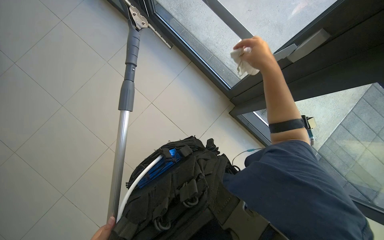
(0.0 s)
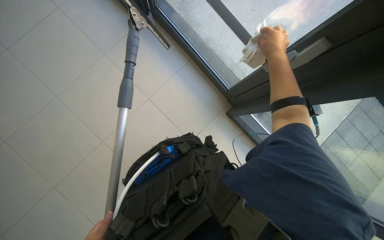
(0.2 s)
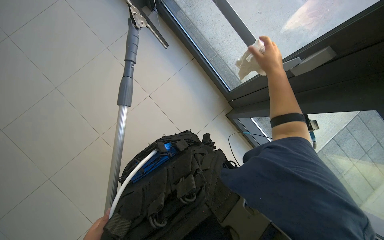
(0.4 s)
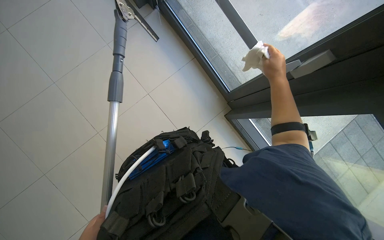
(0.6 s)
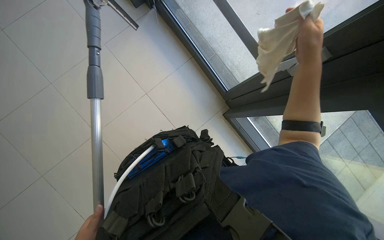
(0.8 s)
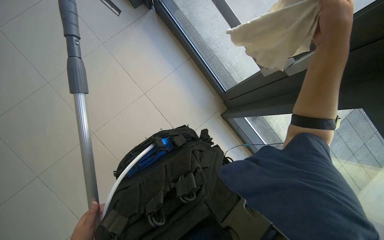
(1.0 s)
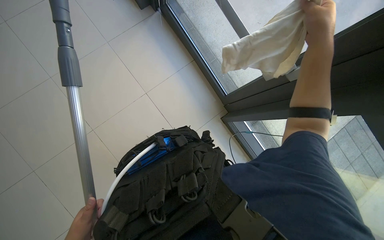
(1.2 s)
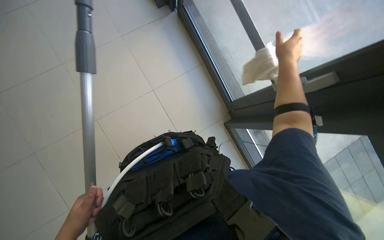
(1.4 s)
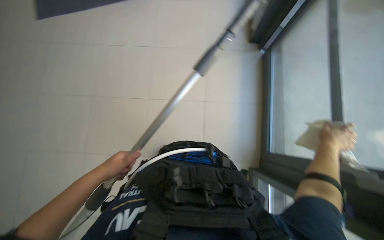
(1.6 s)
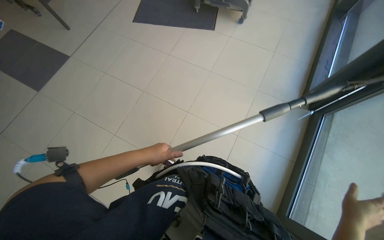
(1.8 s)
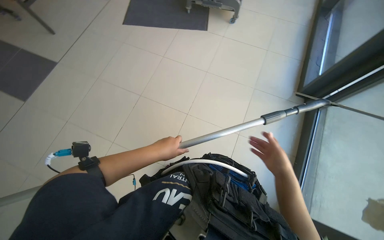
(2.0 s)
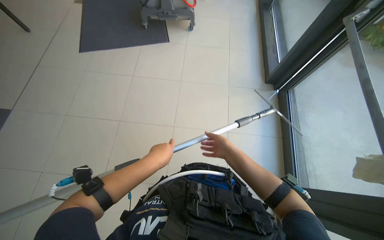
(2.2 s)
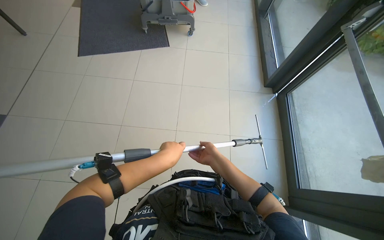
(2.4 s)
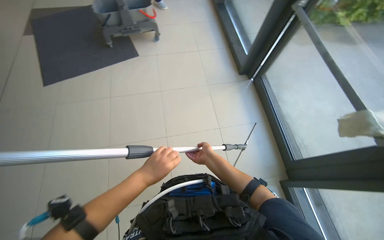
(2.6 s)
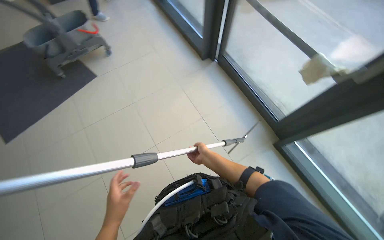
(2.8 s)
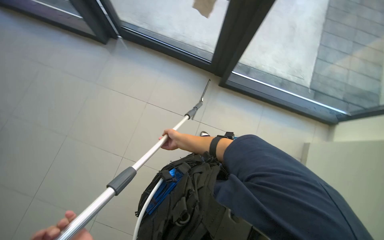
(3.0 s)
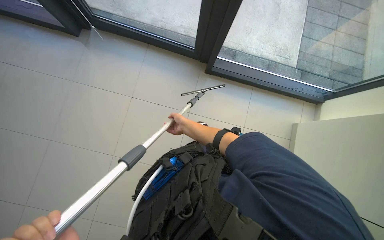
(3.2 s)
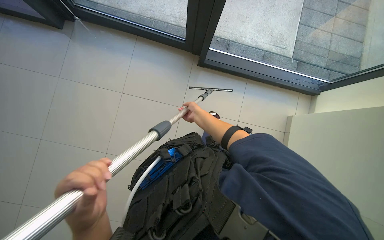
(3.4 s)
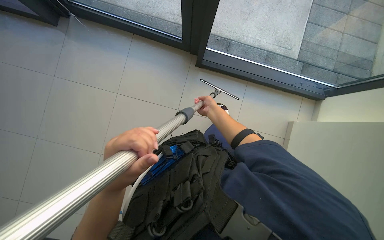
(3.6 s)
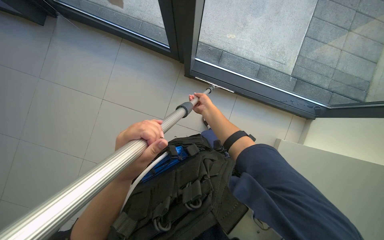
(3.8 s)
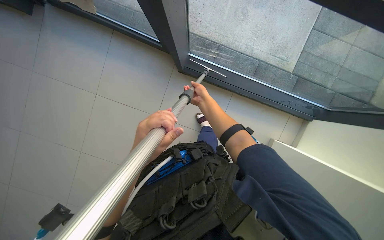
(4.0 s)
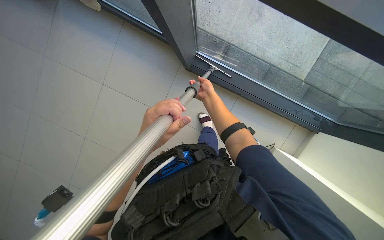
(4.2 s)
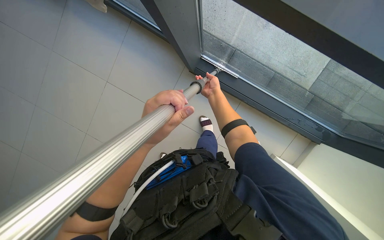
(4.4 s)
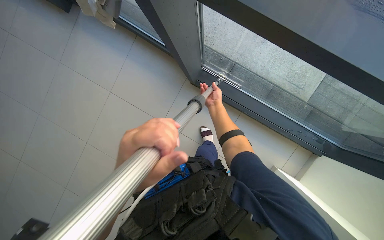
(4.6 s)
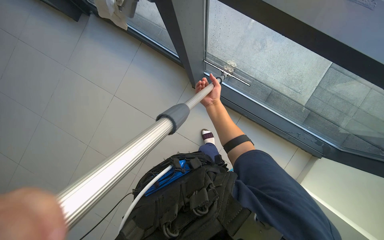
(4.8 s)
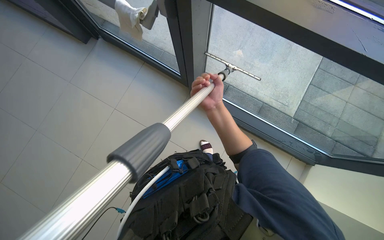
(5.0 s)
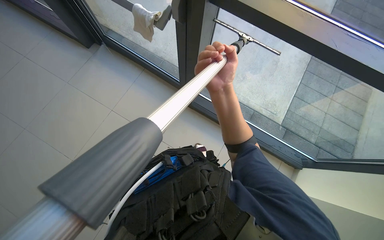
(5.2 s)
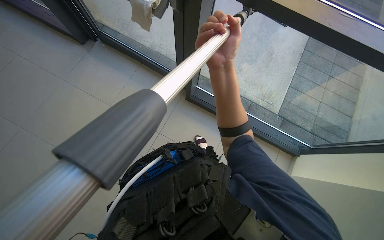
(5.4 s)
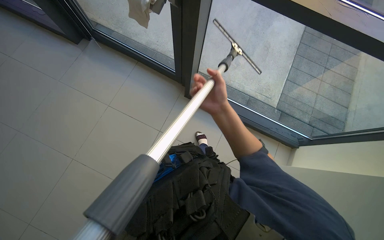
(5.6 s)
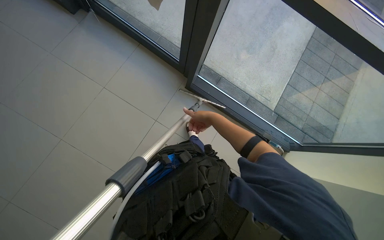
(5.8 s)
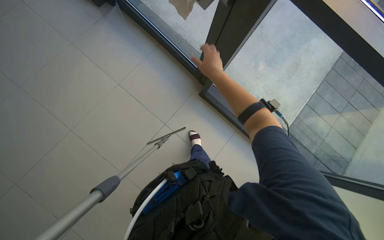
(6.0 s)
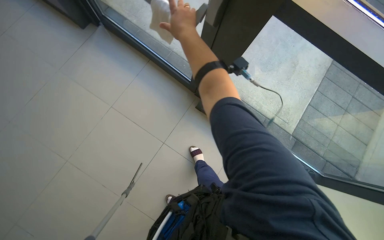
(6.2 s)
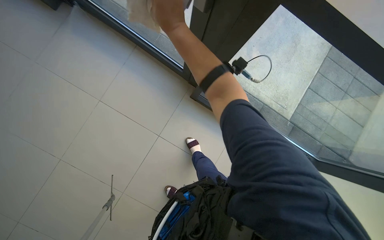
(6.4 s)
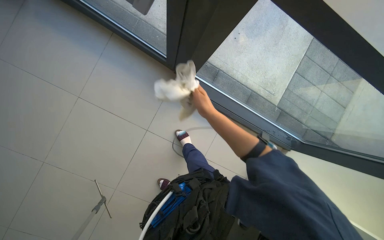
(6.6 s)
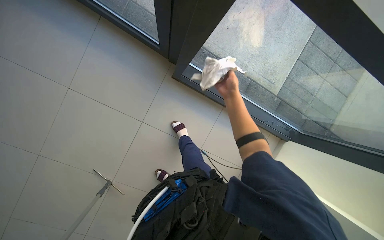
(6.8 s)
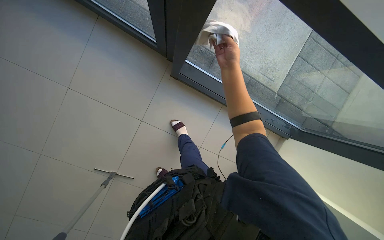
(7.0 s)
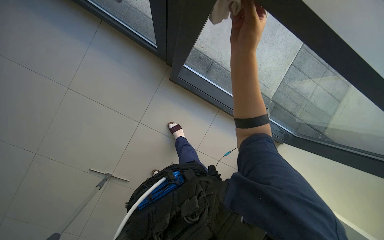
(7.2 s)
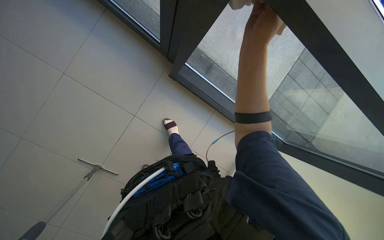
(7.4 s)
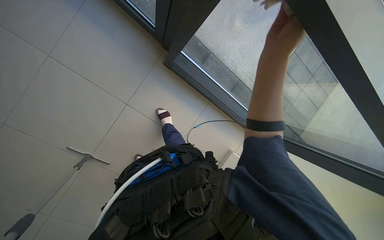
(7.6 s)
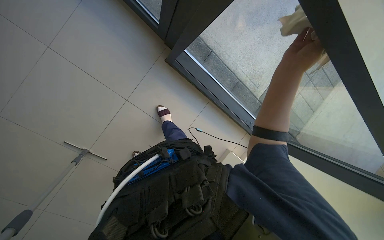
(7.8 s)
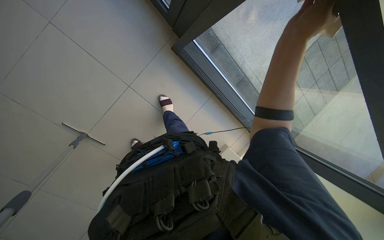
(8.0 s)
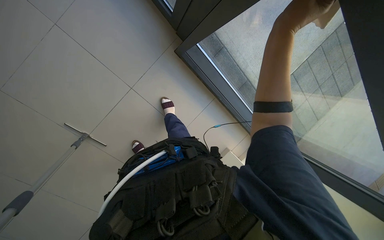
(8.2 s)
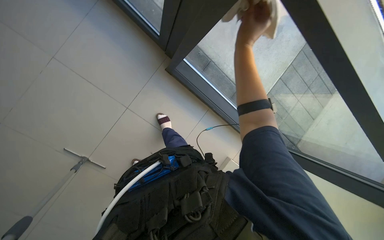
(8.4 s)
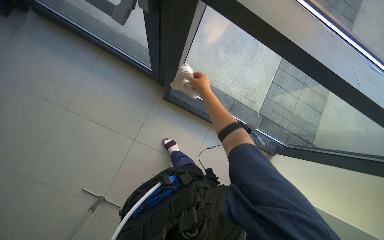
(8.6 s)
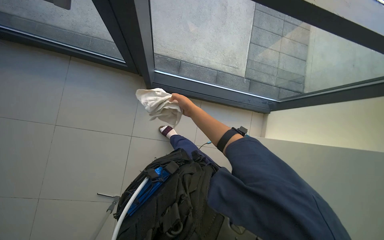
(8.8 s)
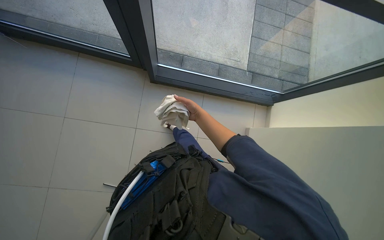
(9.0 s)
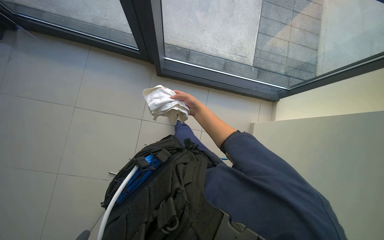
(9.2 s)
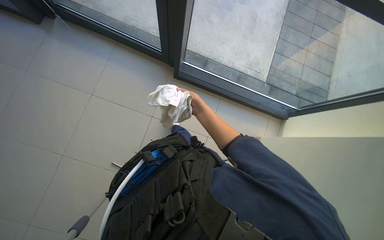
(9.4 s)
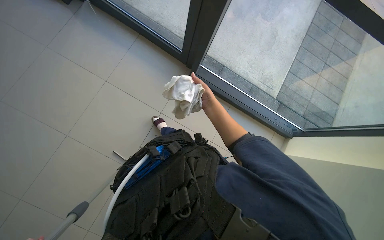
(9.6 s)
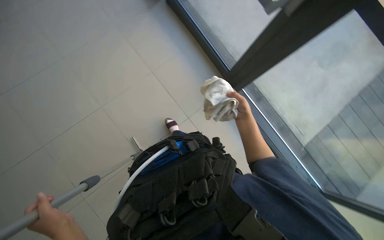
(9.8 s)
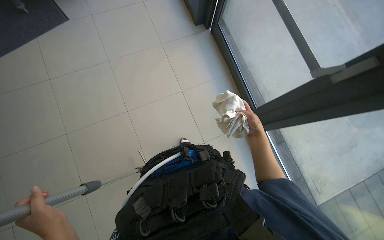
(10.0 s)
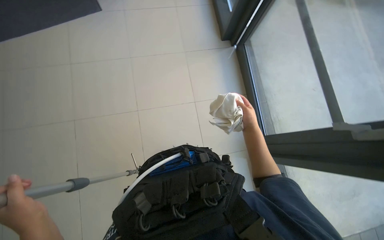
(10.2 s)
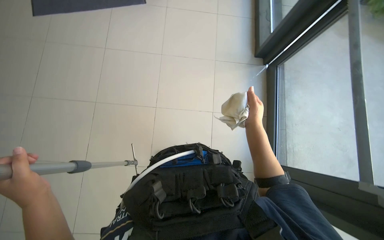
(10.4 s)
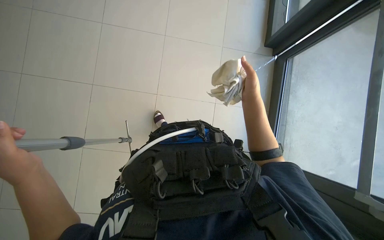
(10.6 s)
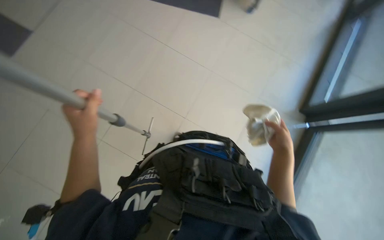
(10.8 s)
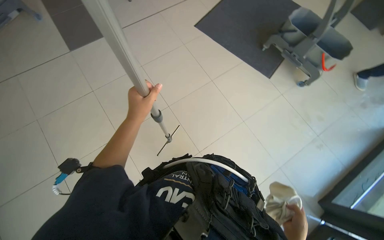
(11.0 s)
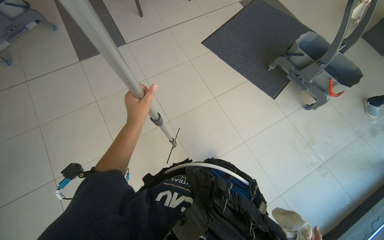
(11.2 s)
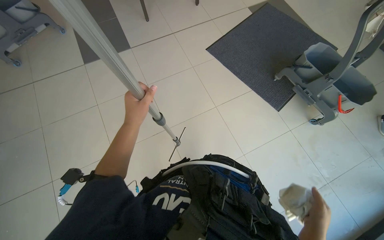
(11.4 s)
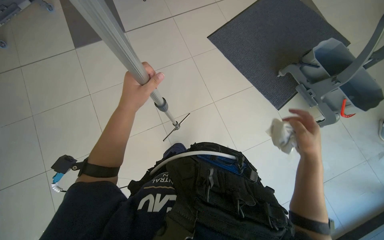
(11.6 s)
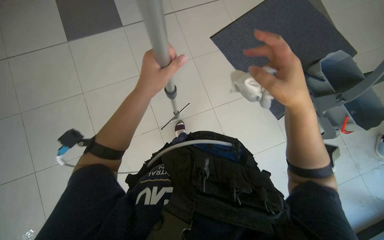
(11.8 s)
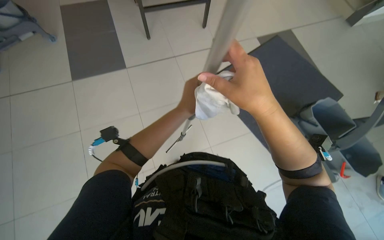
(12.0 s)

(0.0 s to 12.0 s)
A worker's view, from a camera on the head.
Job: cleaning windows.
The whole recording: Cleaning glass panels. The worker cleans large glass panels using a long-handled squeegee and a cloth.
0.0 s - 1.6 s: The scene rotates clockwise by about 45 degrees.
1.6 s - 3.0 s: The head turns to the right by some 55 degrees.
3.0 s - 4.4 s: The head travels about 70 cm. The view tips downward by roughly 20 degrees.
4.4 s - 6.0 s: The wearer looks approximately 15 degrees further upward.
6.0 s - 7.6 s: The view tilts approximately 20 degrees downward.
7.6 s - 9.0 s: Everything in view rotates about 25 degrees counterclockwise.
9.0 s - 10.4 s: The head turns to the left by some 75 degrees. The wearer looks about 20 degrees further upward.
10.4 s - 12.0 s: The view tips upward by approximately 15 degrees. The scene turns some 50 degrees clockwise in the picture.

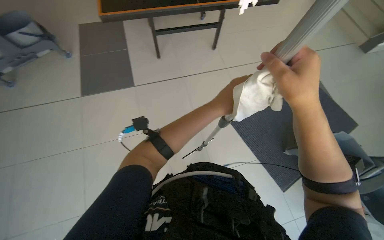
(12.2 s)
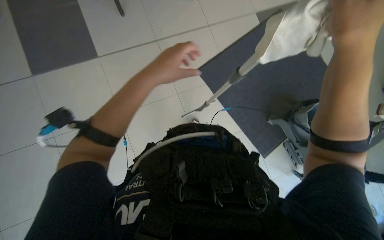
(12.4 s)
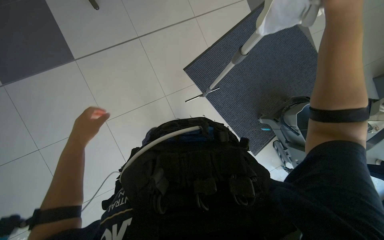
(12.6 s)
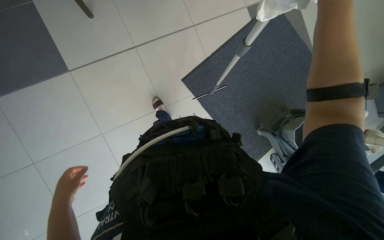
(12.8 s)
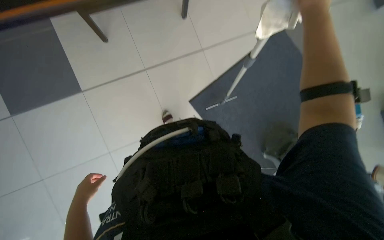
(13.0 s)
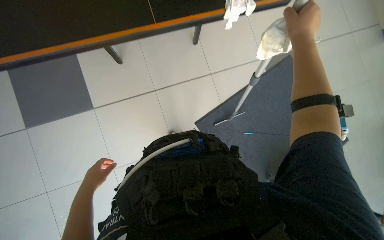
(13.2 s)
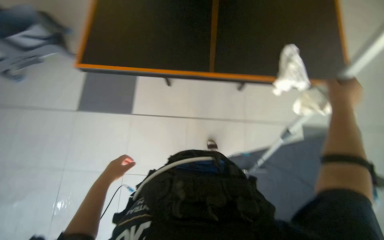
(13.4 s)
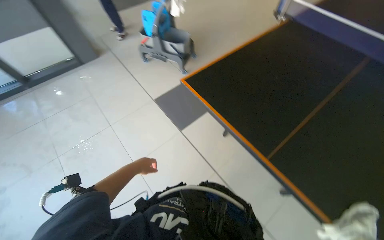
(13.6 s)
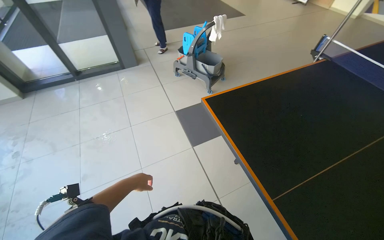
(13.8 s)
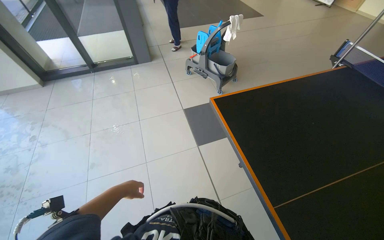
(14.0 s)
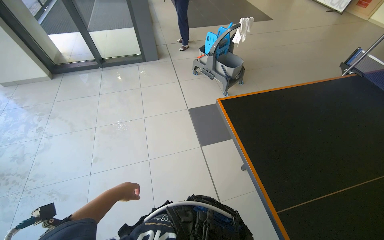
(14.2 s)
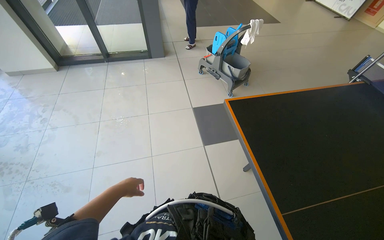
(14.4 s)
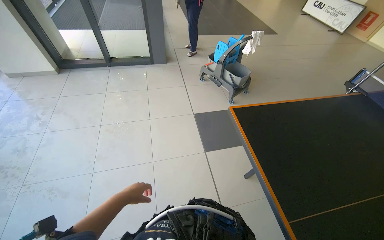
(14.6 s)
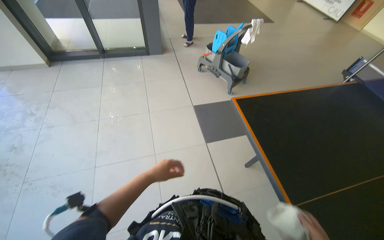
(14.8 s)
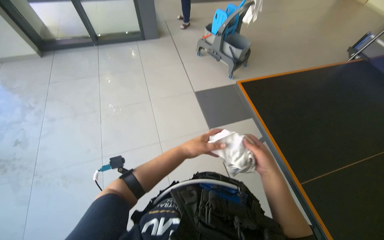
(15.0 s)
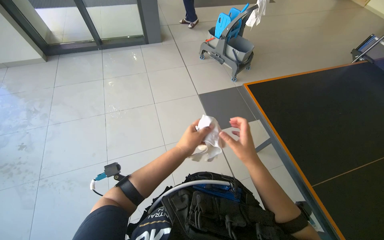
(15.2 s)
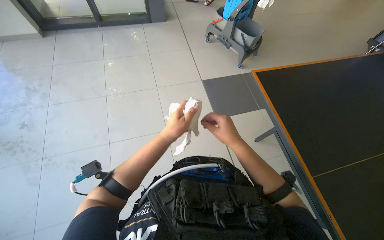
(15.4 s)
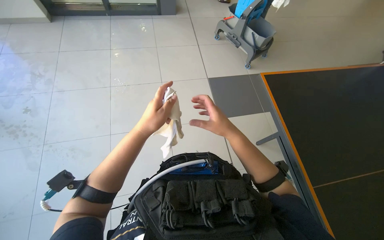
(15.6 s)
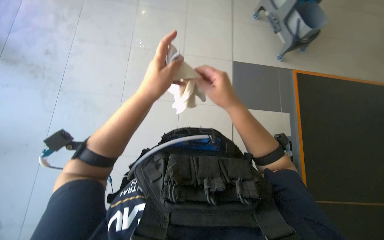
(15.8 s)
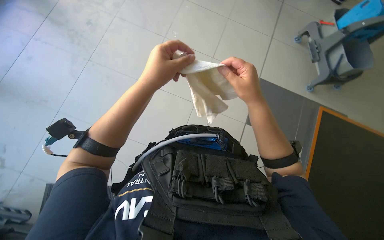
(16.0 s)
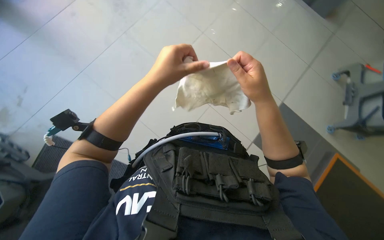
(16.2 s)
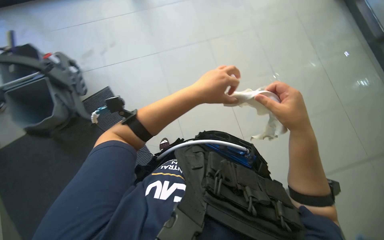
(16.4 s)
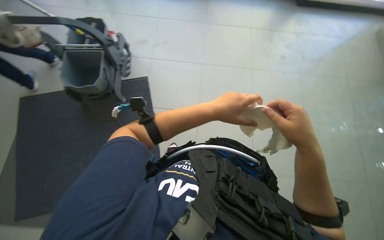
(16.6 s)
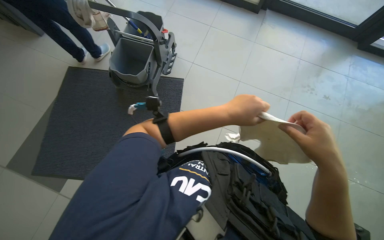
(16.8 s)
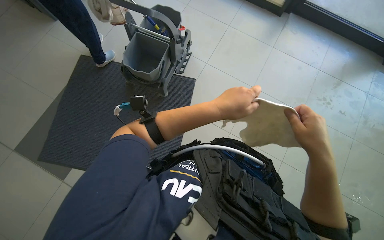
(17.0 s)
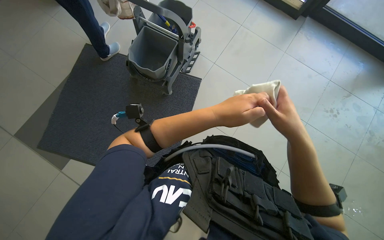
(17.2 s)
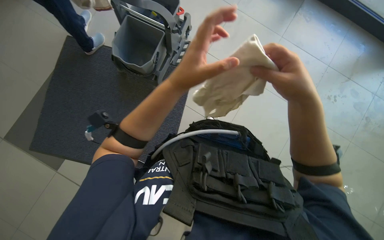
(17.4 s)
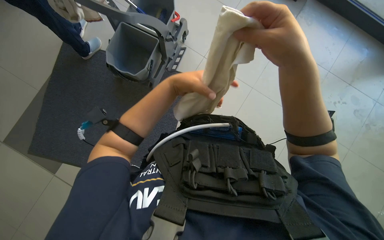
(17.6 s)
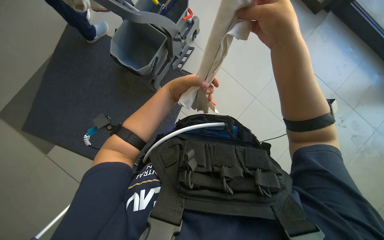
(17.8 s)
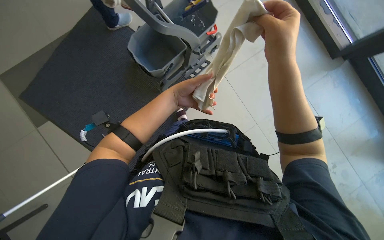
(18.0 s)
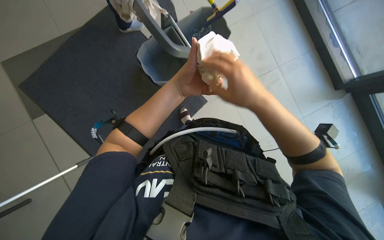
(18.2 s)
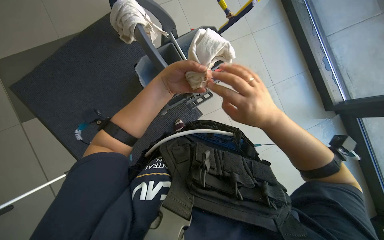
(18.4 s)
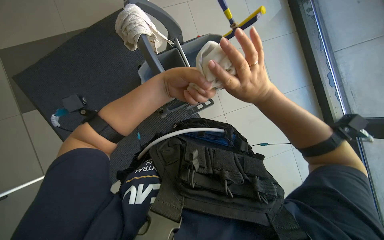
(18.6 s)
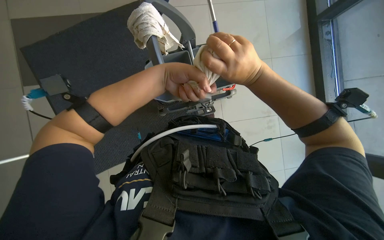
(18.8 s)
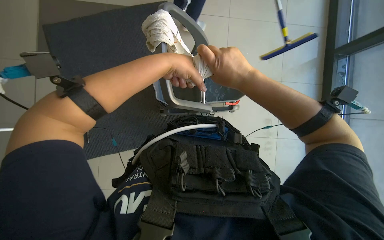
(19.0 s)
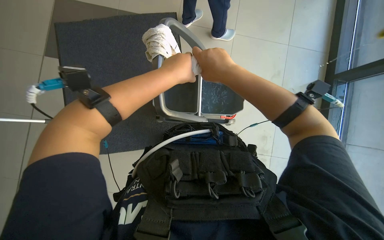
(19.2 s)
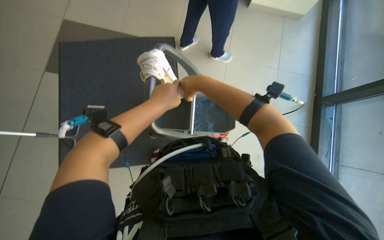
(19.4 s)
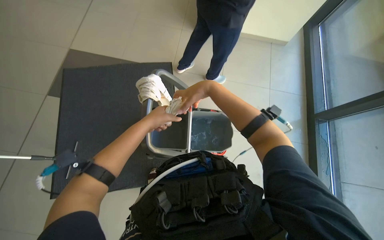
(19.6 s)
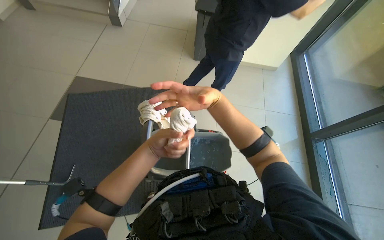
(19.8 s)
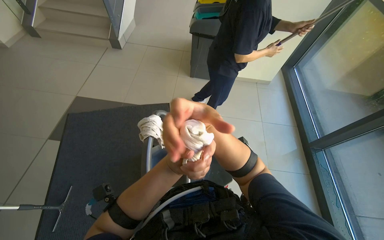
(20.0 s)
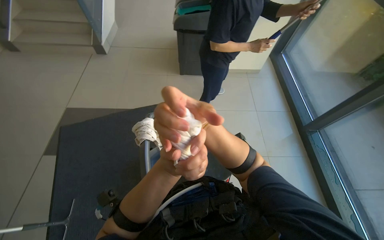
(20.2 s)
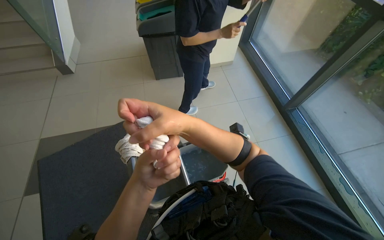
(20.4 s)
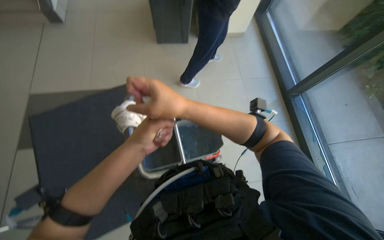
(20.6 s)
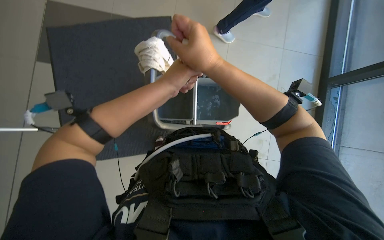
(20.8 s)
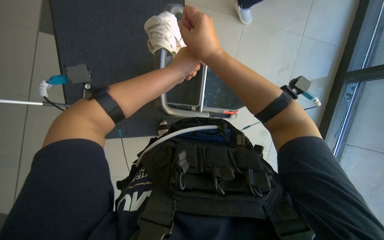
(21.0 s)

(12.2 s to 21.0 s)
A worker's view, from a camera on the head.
Job: cleaning windows.
The whole recording: Cleaning glass panels. The worker cleans large glass panels using a long-handled squeegee and a cloth.
12.2 s - 13.6 s: The head rotates some 25 degrees to the left.
15.2 s - 16.6 s: The wearer looks approximately 70 degrees further to the left. The view tilts approximately 15 degrees downward.
16.6 s - 18.0 s: Everything in view rotates roughly 25 degrees clockwise.
19.6 s - 21.0 s: The camera pitches downward, by some 20 degrees.
